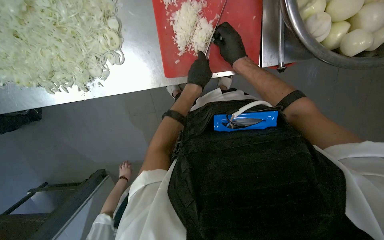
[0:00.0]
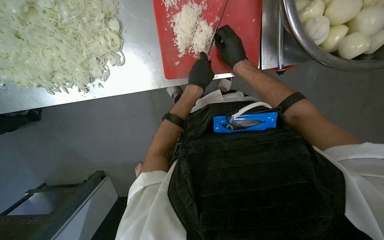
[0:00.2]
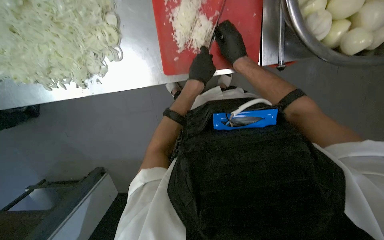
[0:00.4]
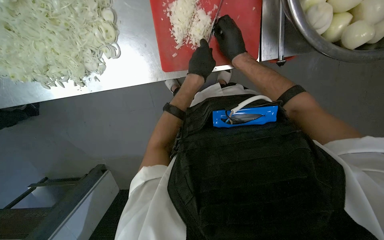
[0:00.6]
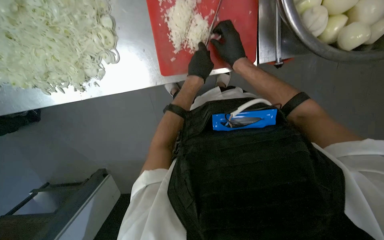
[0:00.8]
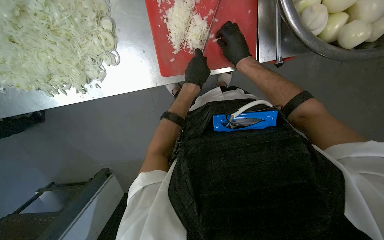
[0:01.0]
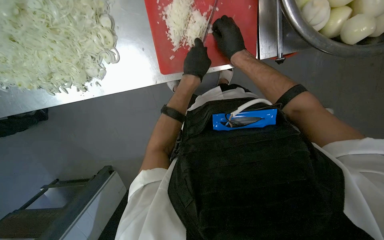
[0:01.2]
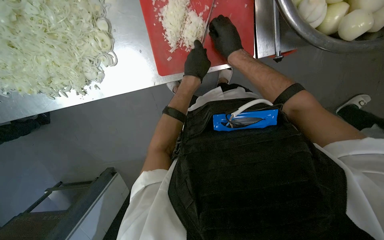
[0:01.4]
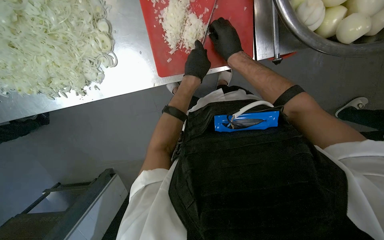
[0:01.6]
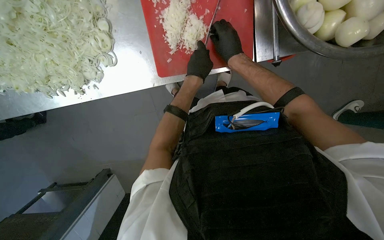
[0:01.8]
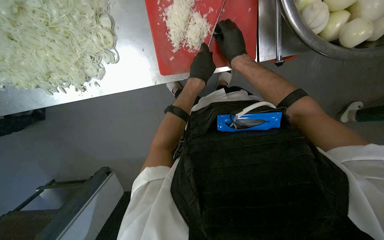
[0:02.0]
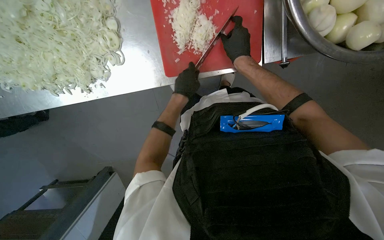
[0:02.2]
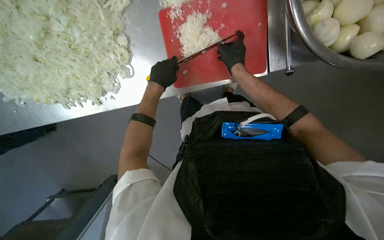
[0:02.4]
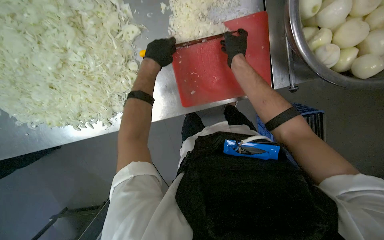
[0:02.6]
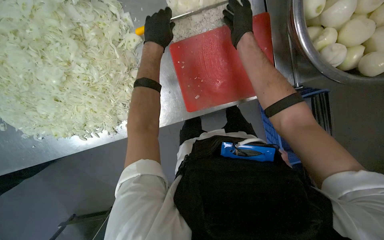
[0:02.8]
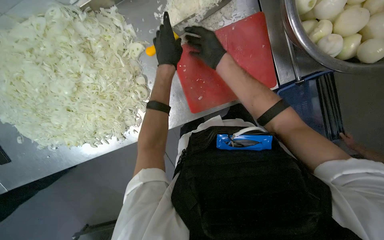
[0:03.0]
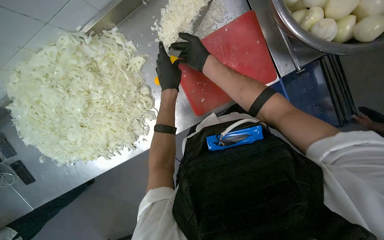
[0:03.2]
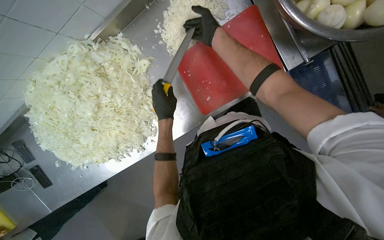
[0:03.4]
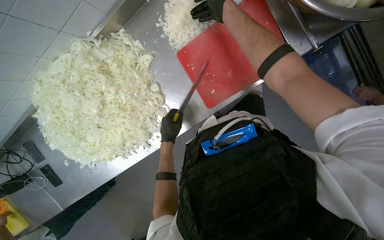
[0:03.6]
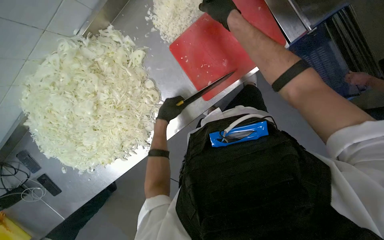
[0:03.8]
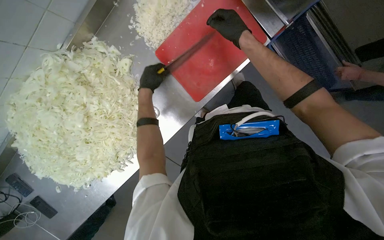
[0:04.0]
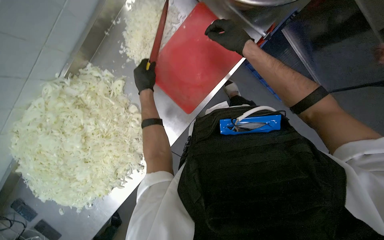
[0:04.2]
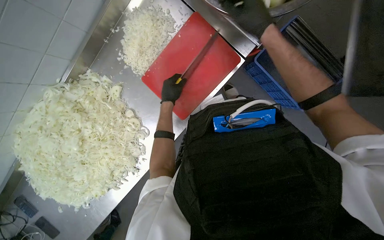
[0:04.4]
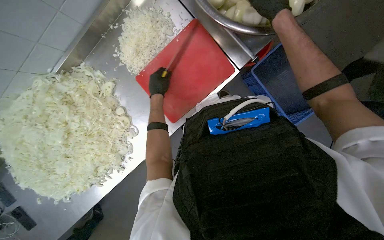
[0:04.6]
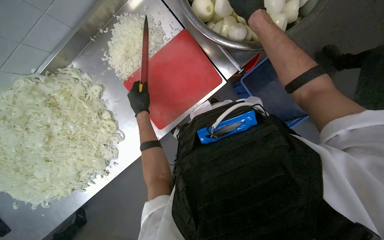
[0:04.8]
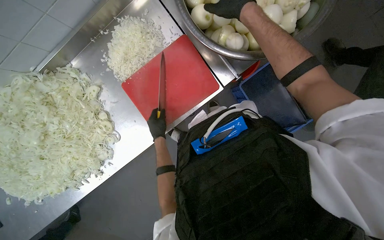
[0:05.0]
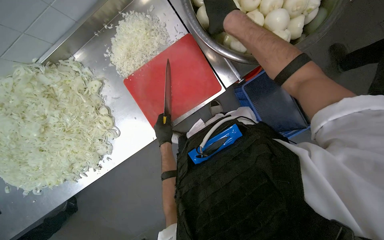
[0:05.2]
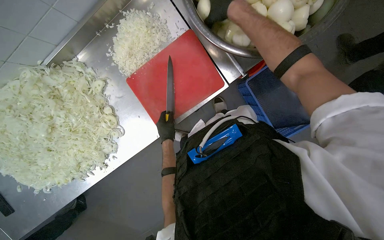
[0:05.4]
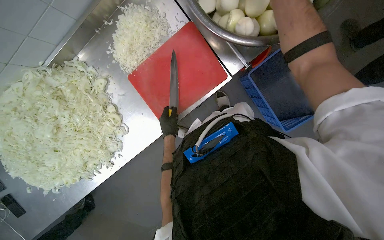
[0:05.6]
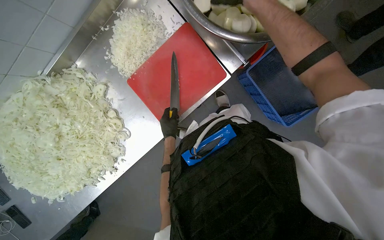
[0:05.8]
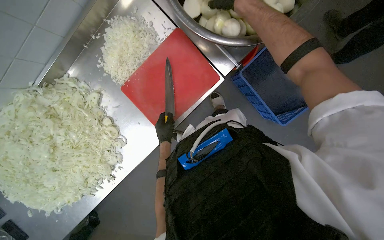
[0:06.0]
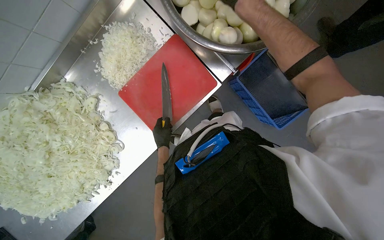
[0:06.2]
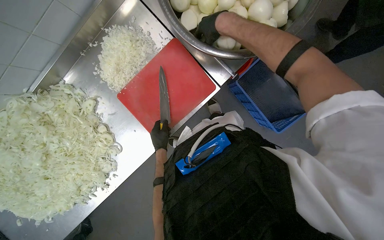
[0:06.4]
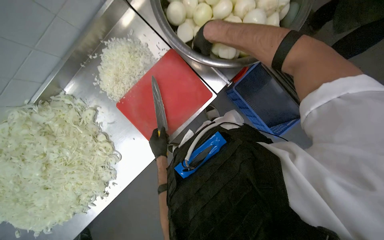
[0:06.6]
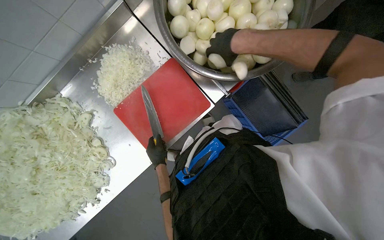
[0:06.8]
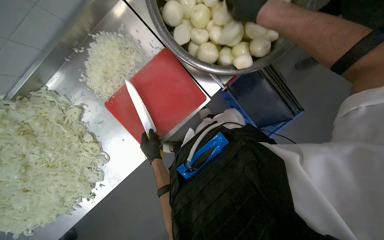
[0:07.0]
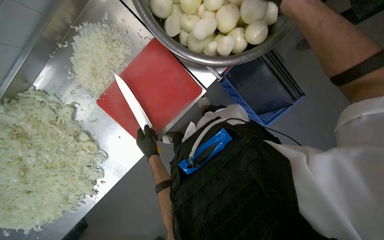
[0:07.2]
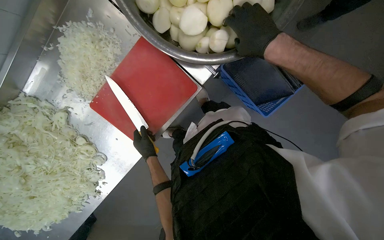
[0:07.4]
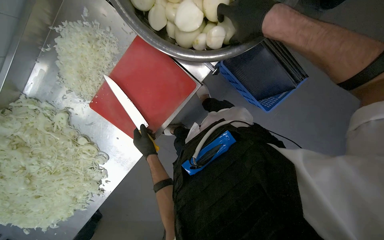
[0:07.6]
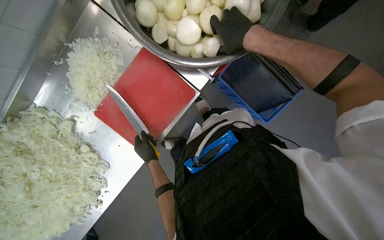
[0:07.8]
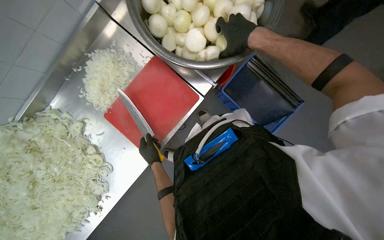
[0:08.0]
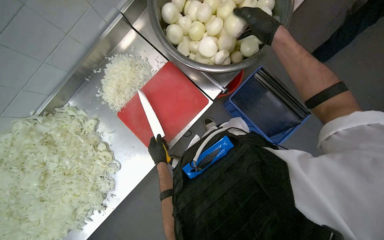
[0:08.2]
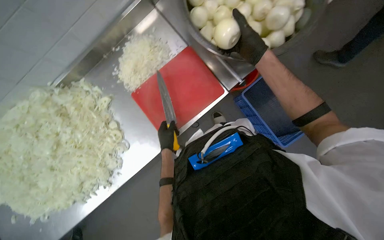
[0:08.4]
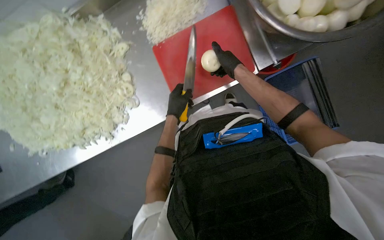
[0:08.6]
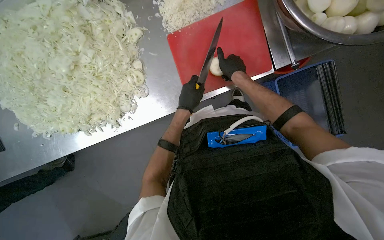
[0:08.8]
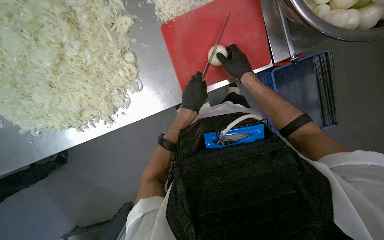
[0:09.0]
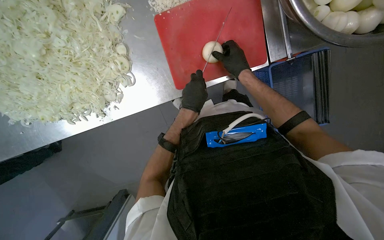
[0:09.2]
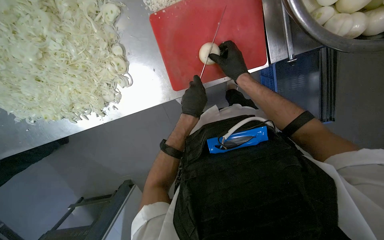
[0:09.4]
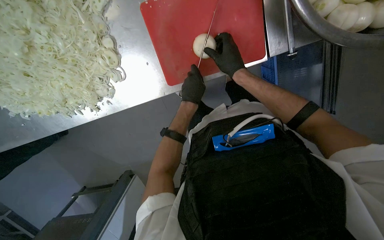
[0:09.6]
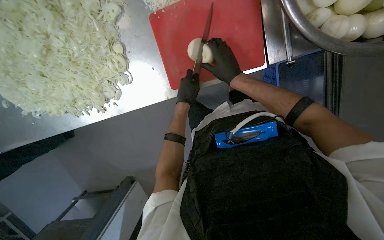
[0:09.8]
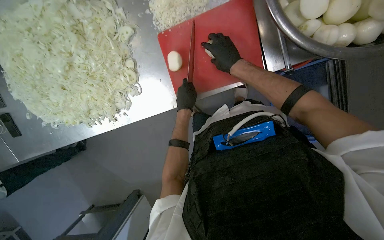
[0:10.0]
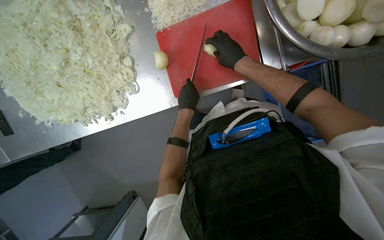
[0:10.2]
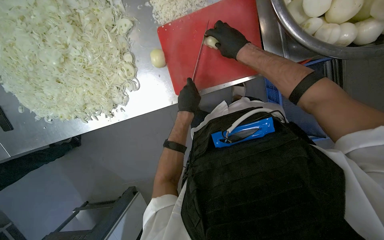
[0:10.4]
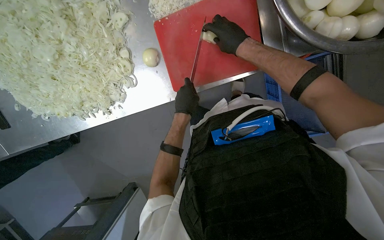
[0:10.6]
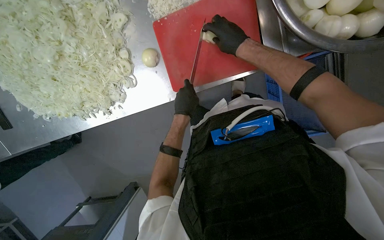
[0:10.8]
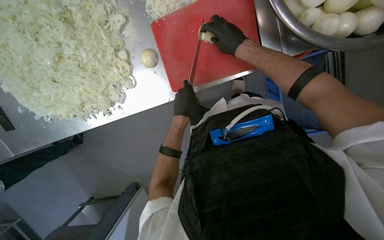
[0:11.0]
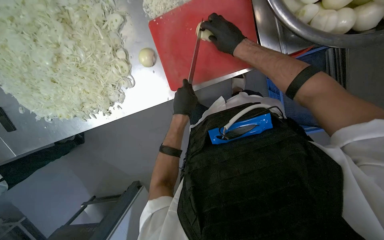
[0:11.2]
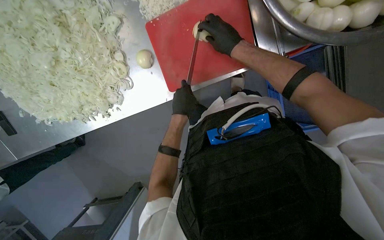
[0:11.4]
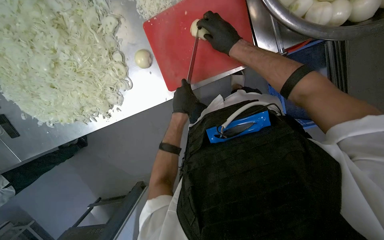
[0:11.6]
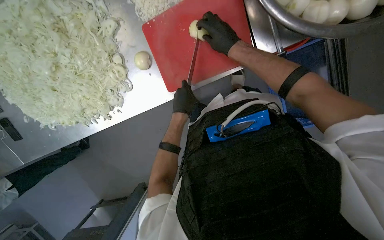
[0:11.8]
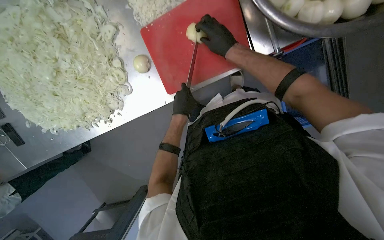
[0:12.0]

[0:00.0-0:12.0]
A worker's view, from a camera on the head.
Job: preparing food.
The whole recording: Slicing onions on cutting board. Slices onions on a red cutting board, moving the chopped pieces aside and picking new onions from a bowl.
0:00.0 to 0:01.6: The hands make small movements and keep their place.
0:01.6 to 0:03.0: The left hand travels to the left by some 20 cm.
0:03.0 to 0:04.4: Everything in view rotates some 25 degrees counterclockwise. The left hand heads farther from the camera, covering some 10 cm. Meanwhile the right hand moves to the right and nearer to the camera, some 30 cm.
0:04.4 to 0:06.0: The left hand shifts about 15 cm down the picture.
0:07.6 to 0:09.0: The scene rotates clockwise by approximately 30 degrees.
0:09.0 to 0:10.4: The right hand goes roughly 10 cm up the picture.
0:10.4 to 0:12.0: The hands work in one place, with small movements.

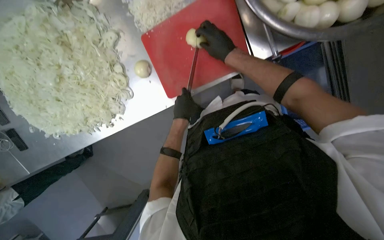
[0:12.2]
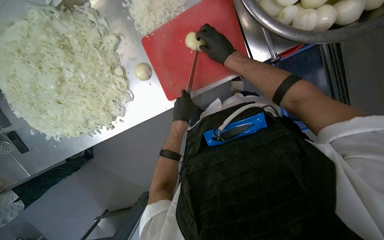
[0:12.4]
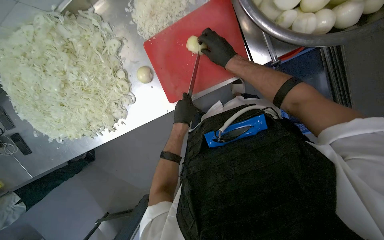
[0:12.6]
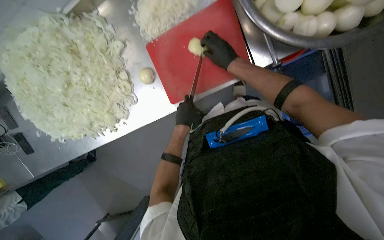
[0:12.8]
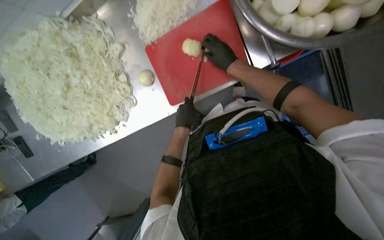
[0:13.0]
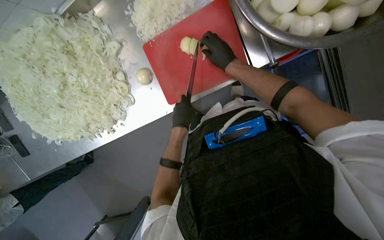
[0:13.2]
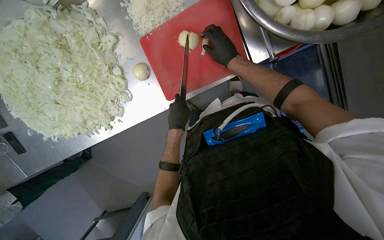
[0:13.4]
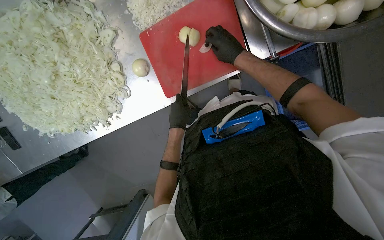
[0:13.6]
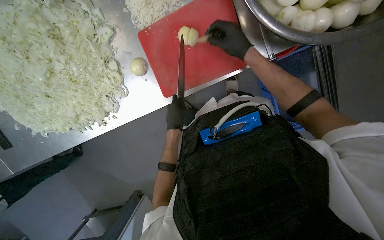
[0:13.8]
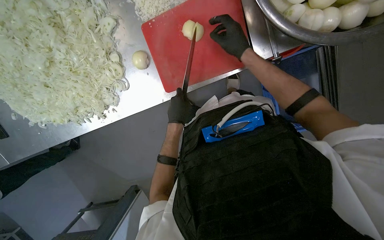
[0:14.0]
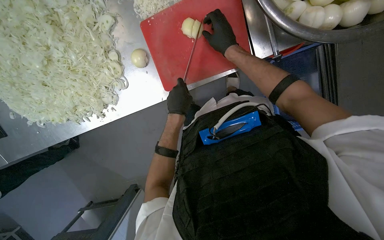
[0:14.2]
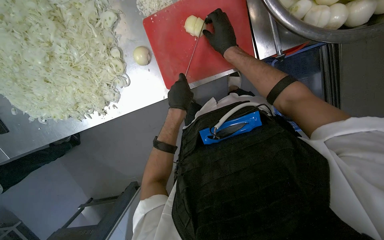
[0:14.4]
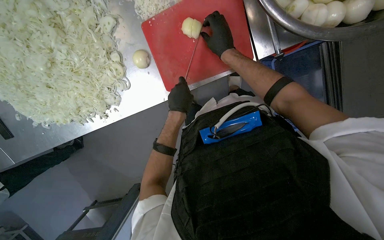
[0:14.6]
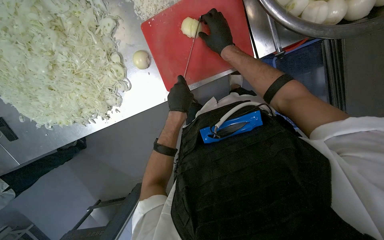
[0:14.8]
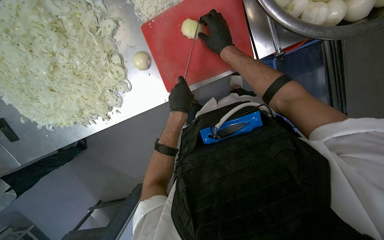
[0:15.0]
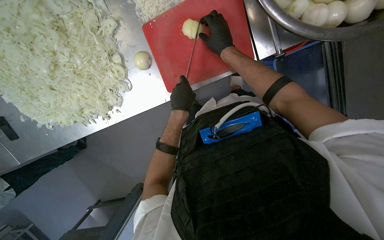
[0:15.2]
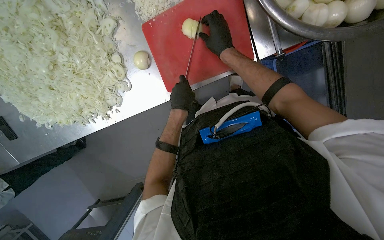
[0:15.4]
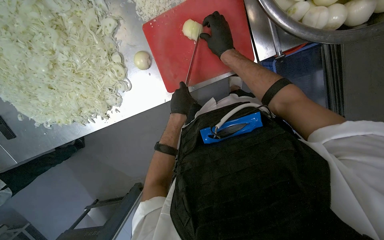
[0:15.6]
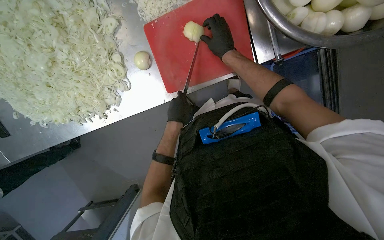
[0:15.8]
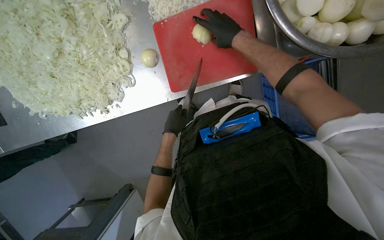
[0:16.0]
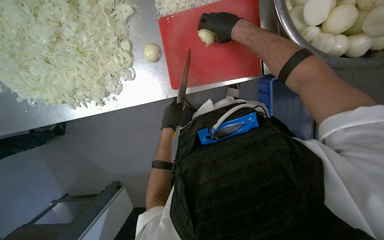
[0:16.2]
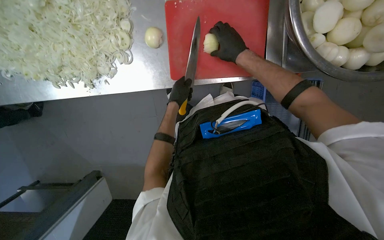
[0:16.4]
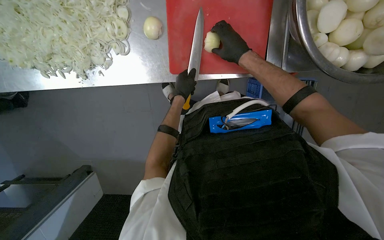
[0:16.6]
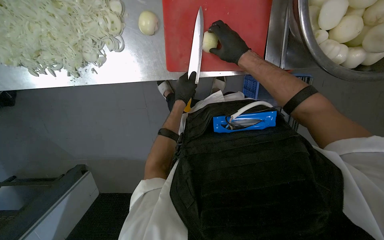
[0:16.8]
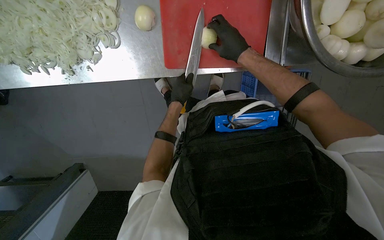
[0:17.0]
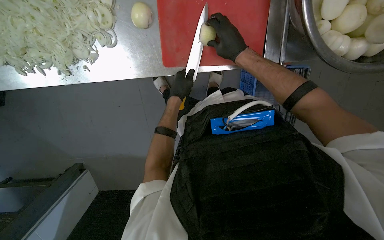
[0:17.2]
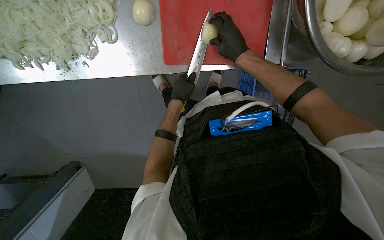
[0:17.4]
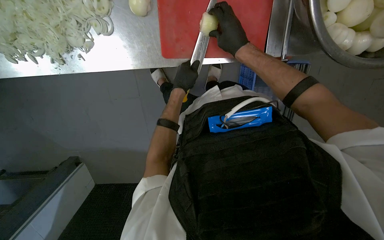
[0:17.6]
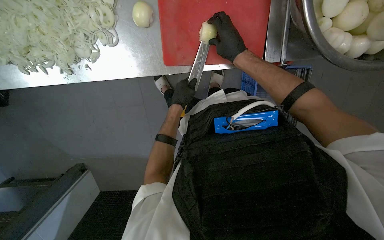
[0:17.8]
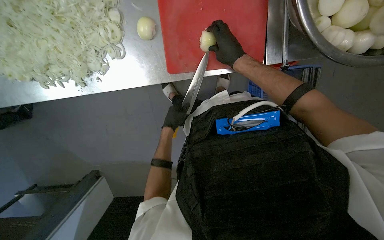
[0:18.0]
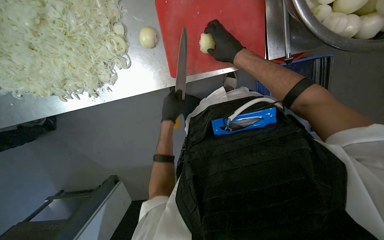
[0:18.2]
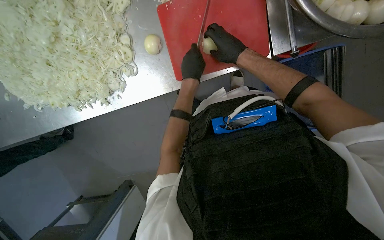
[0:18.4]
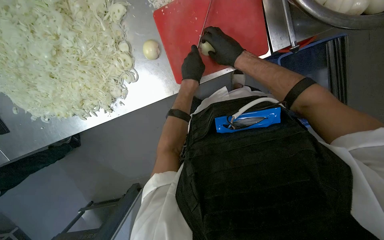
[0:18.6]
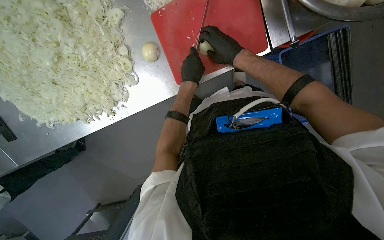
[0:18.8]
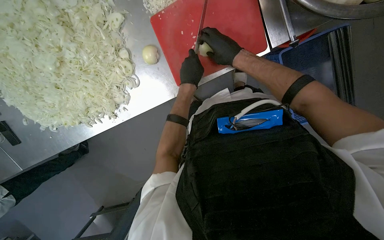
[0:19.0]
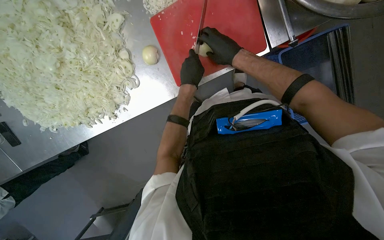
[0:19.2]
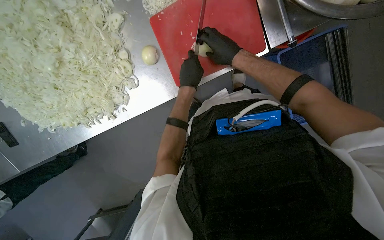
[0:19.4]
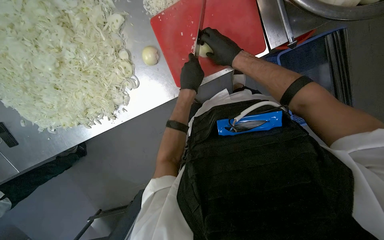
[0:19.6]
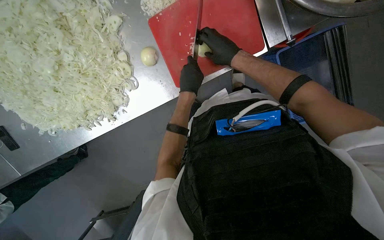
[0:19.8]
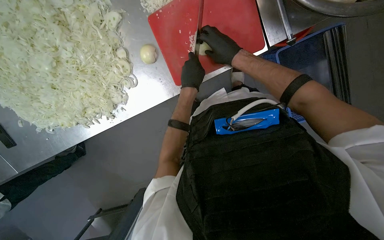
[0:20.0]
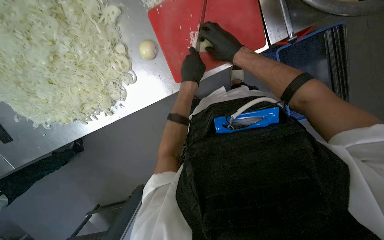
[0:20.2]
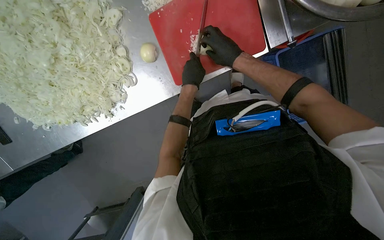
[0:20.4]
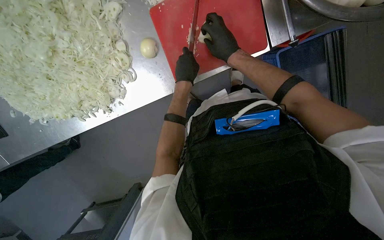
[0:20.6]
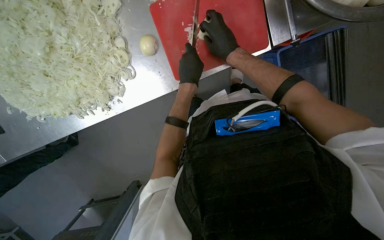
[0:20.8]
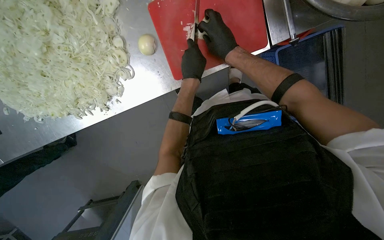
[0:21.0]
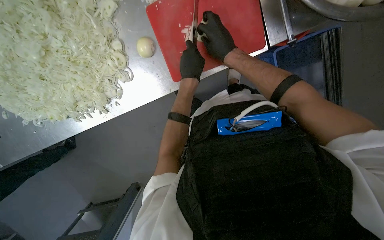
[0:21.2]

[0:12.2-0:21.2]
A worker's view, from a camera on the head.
Job: preparing food.
The whole recording: Slicing onions on cutting board. Slices onions on a red cutting board, moving the chopped pieces aside and picking new onions from a bowl.
0:12.2 to 0:15.2: The hands stay close to where they were, moving slightly.
0:15.2 to 0:16.6: The left hand heads farther from the camera, covering some 10 cm.
0:16.6 to 0:18.2: The left hand heads down the picture and nearer to the camera, covering roughly 15 cm.
0:18.2 to 0:19.8: The left hand moves up the picture, some 15 cm.
0:19.8 to 0:21.2: The hands stay close to where they were, moving slightly.
